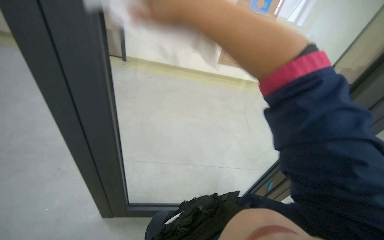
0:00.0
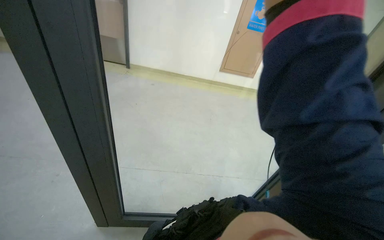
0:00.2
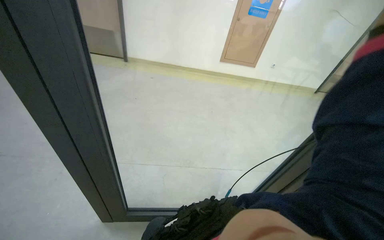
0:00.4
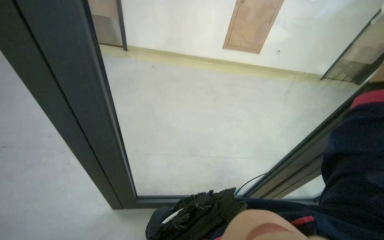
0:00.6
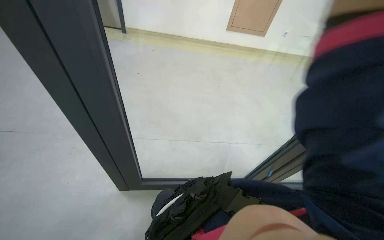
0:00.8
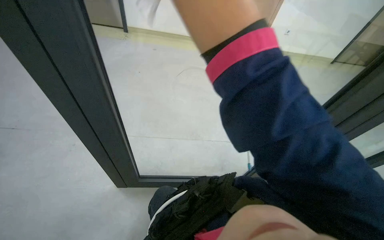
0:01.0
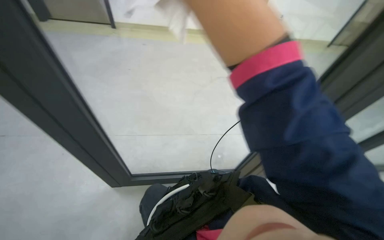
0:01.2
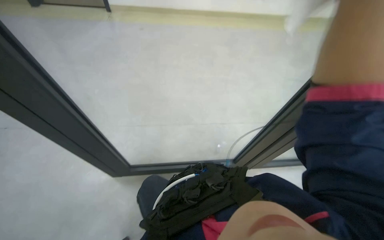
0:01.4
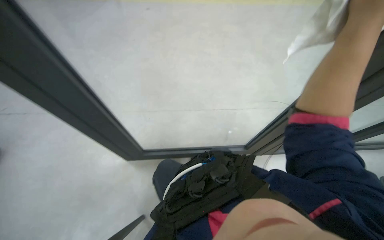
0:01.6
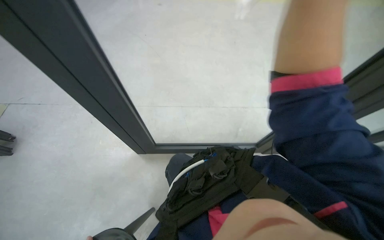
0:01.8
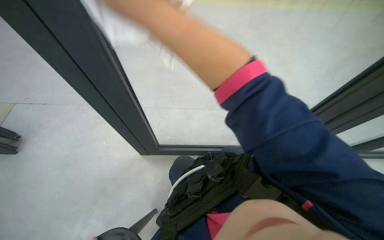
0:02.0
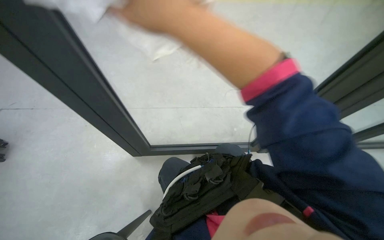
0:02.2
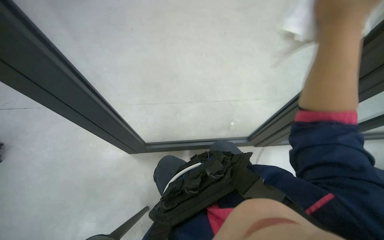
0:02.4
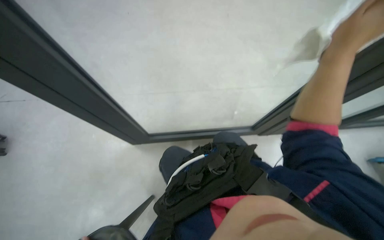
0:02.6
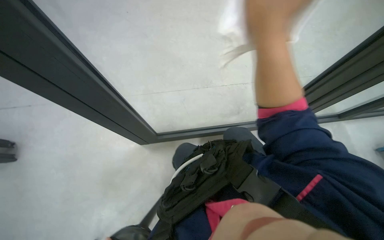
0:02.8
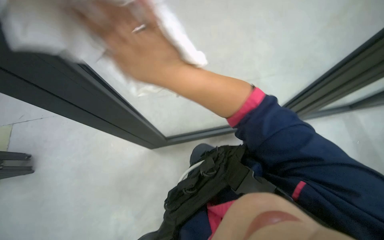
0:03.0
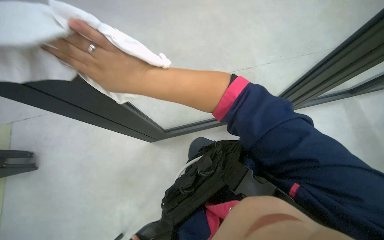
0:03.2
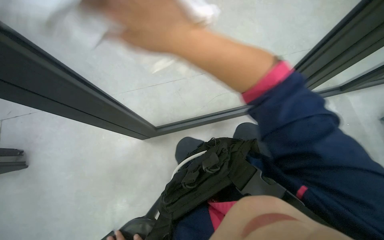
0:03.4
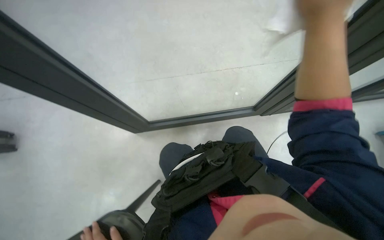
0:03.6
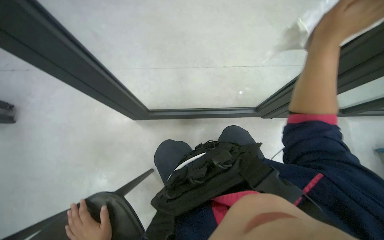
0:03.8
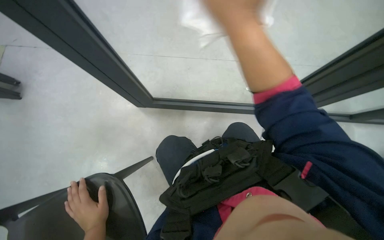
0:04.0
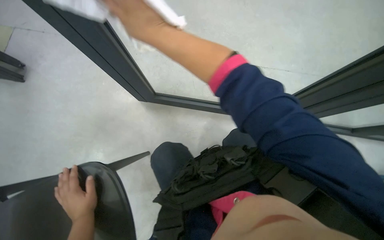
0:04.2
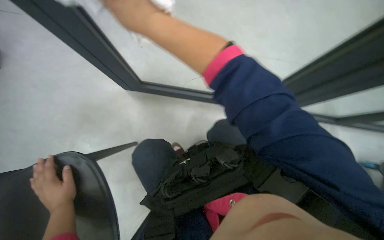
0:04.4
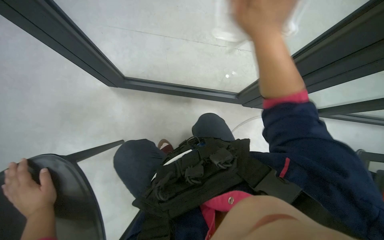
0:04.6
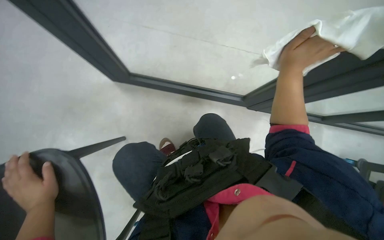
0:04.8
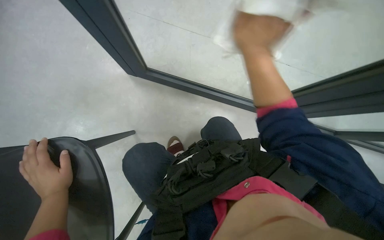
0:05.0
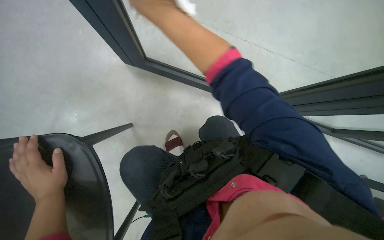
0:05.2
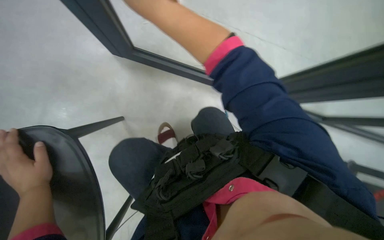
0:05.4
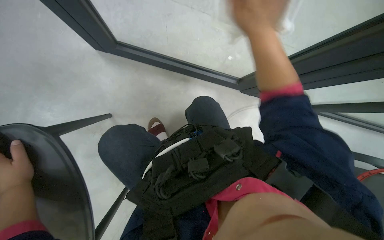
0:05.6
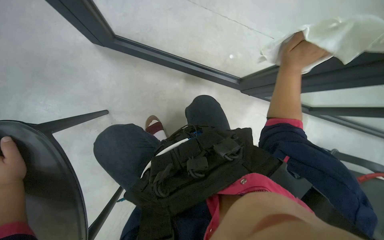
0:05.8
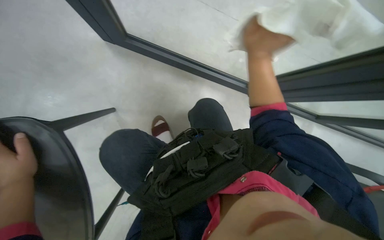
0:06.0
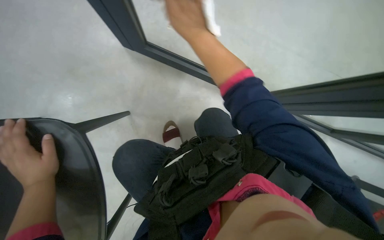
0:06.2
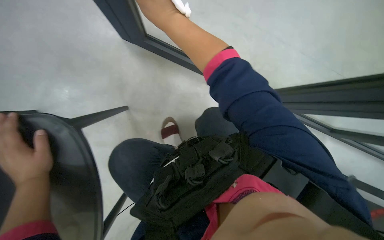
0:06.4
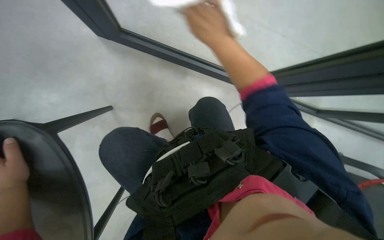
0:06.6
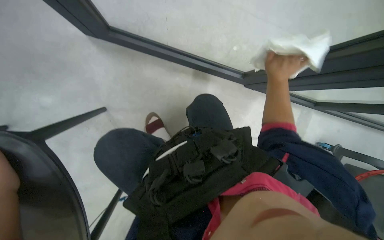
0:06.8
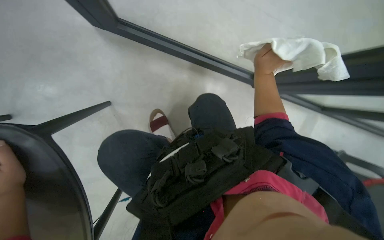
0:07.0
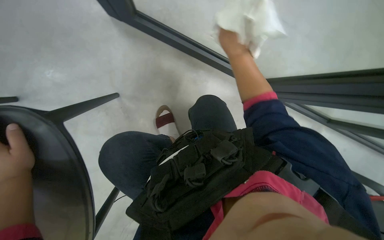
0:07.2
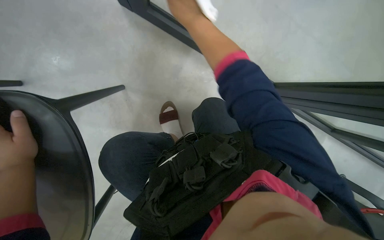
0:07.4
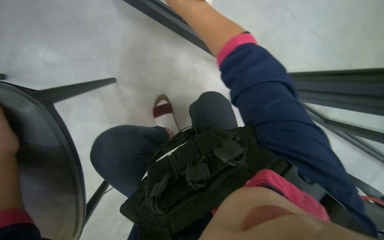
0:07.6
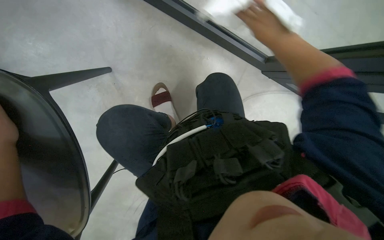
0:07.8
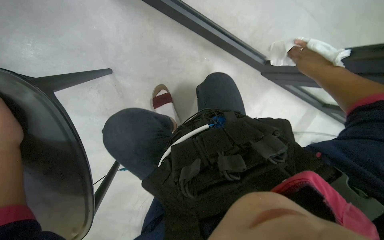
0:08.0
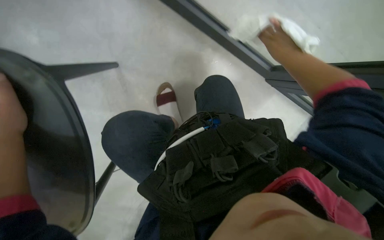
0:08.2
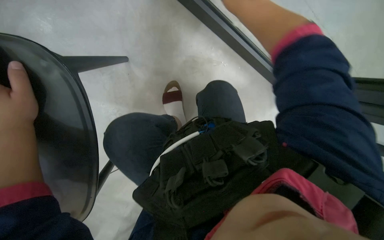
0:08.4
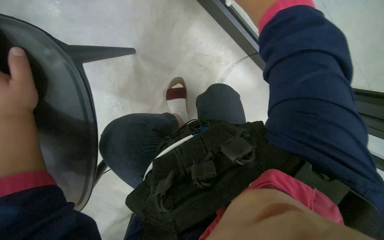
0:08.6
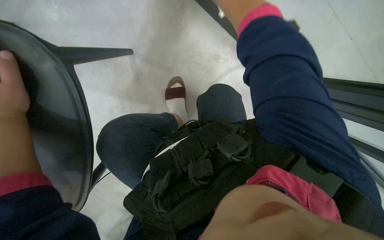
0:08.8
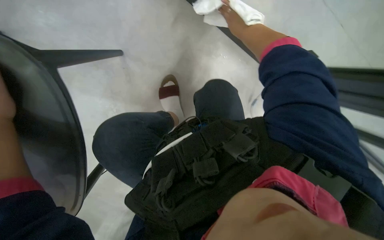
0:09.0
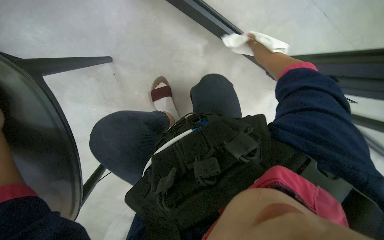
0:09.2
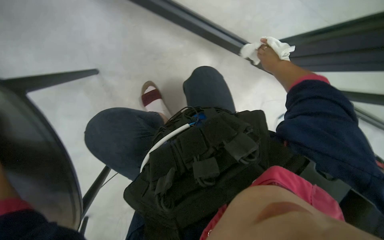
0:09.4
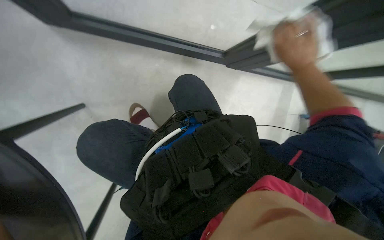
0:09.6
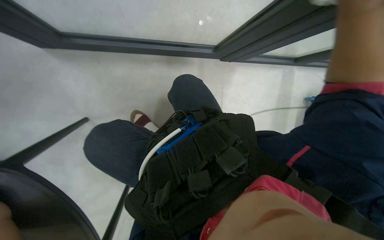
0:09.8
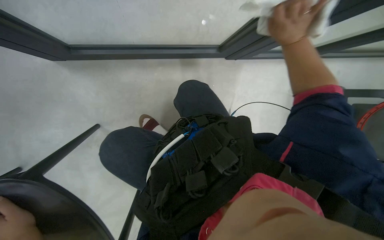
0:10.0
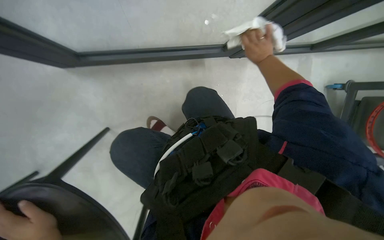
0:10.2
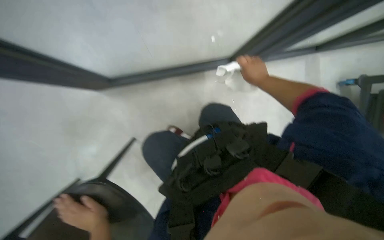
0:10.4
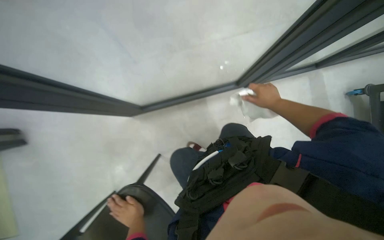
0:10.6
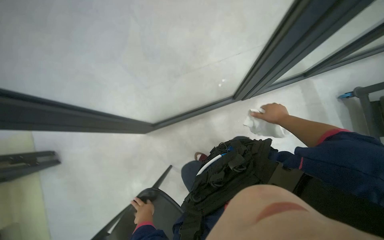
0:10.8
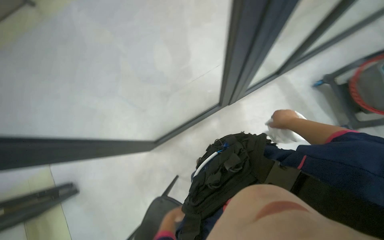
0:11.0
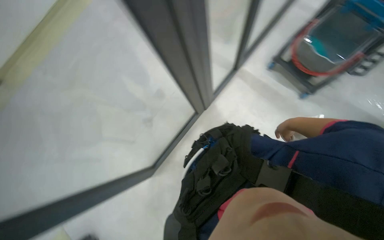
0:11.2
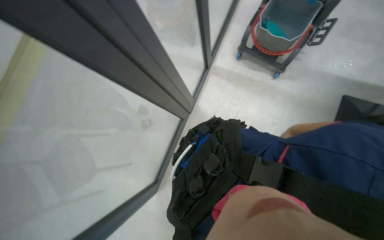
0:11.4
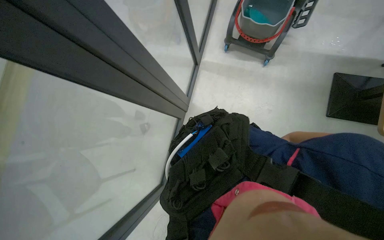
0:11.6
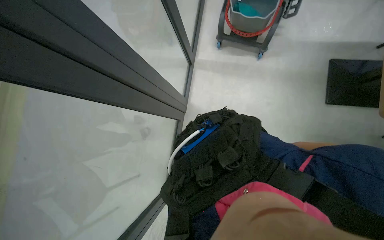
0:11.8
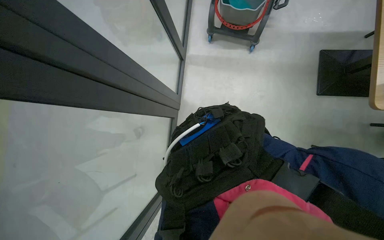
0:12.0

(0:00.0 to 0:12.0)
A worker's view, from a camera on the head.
Job: cleaning windows.
The whole recording: Cleaning glass partition. The worker wrings a cloth, then uses it and a spray bottle to clean the glass partition and nearby chairs.
0:00.0 - 0:01.6: The camera pitches downward, by approximately 15 degrees.
0:01.6 - 0:03.0: The view tilts some 10 degrees downward.
0:10.4 - 0:12.0: The camera is carried roughly 50 cm. The scene turns approximately 60 degrees counterclockwise in the picture.

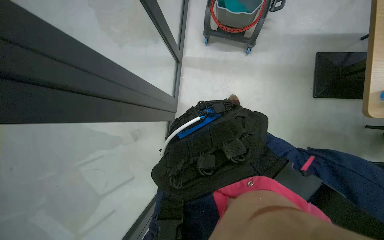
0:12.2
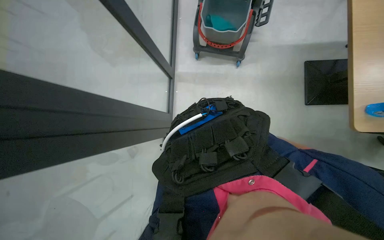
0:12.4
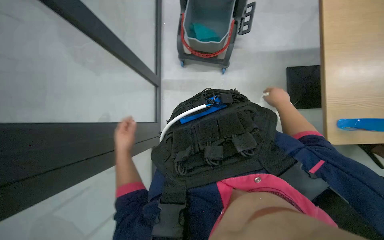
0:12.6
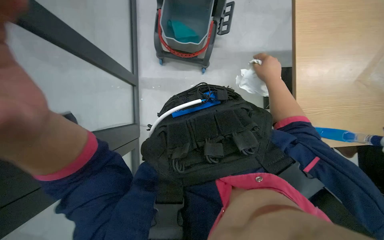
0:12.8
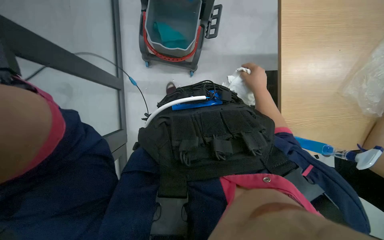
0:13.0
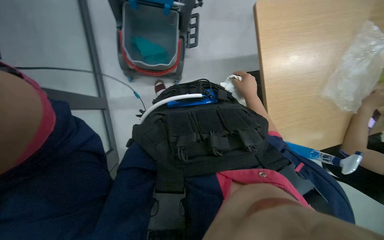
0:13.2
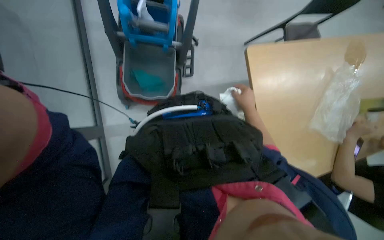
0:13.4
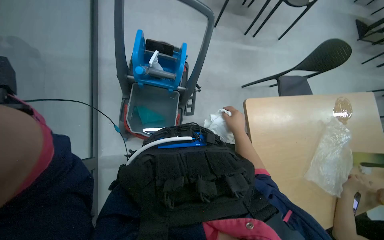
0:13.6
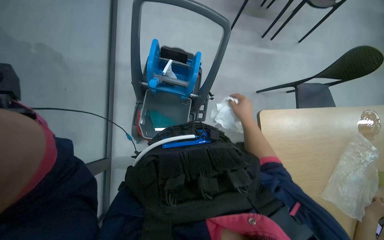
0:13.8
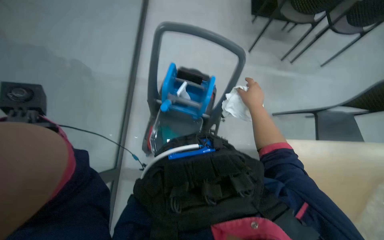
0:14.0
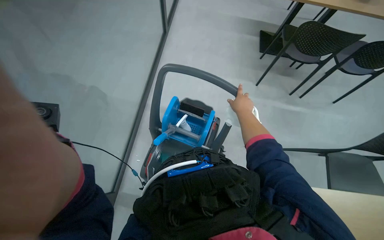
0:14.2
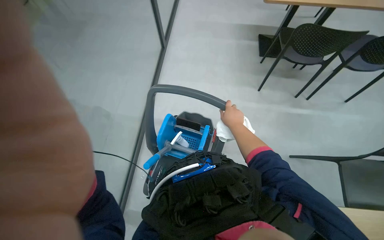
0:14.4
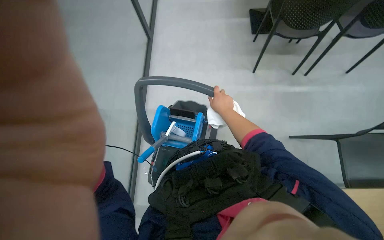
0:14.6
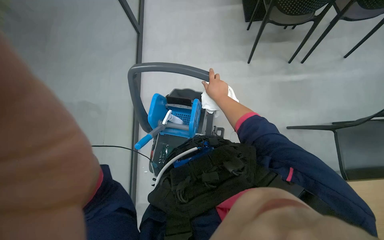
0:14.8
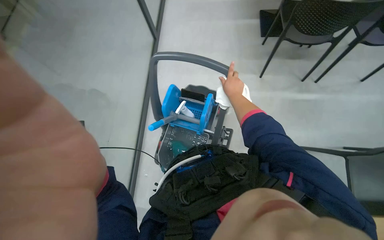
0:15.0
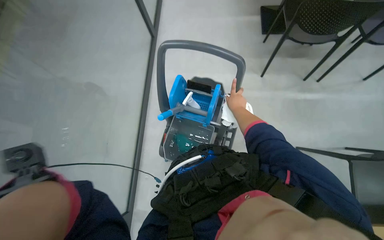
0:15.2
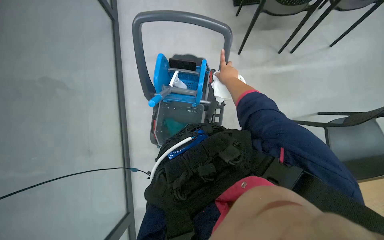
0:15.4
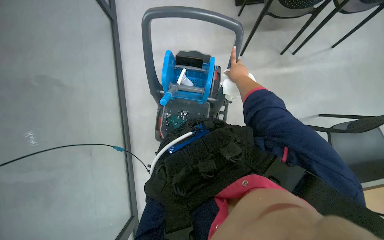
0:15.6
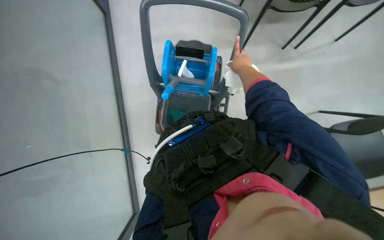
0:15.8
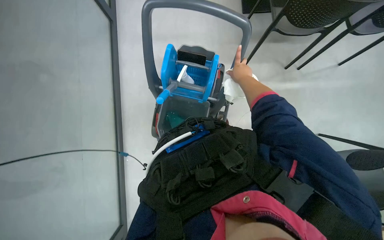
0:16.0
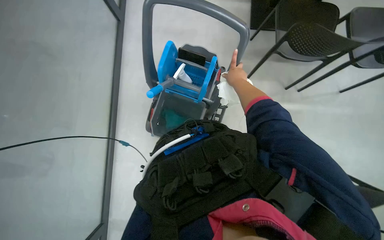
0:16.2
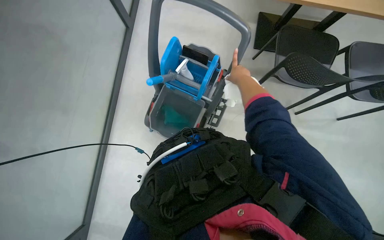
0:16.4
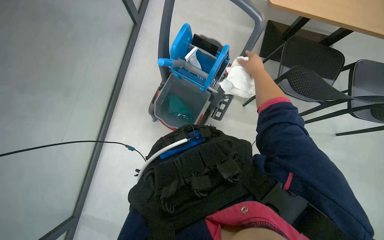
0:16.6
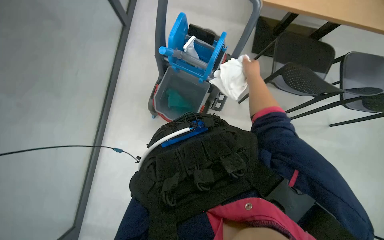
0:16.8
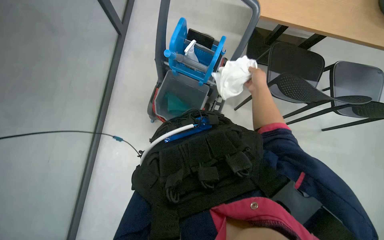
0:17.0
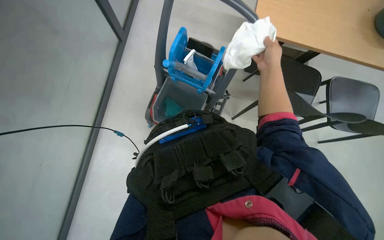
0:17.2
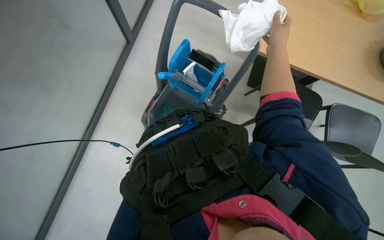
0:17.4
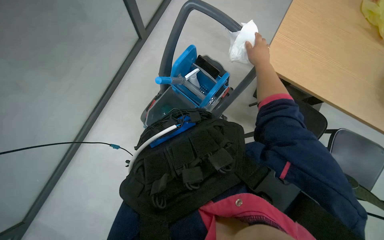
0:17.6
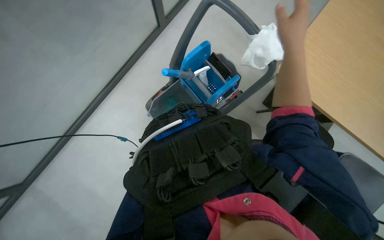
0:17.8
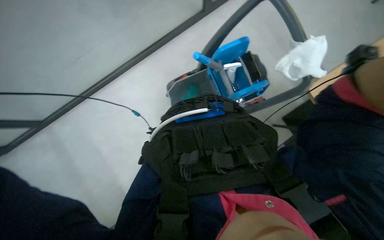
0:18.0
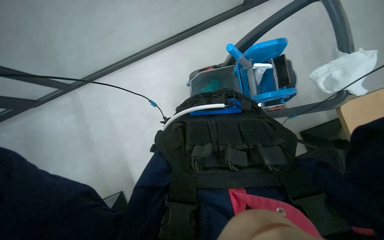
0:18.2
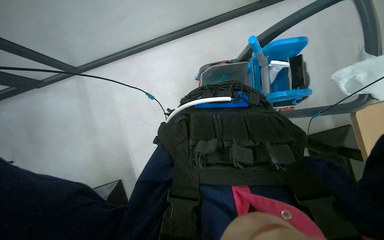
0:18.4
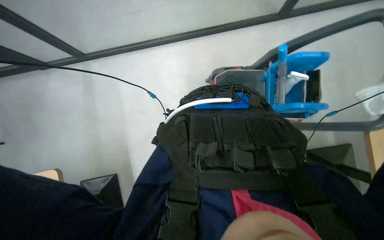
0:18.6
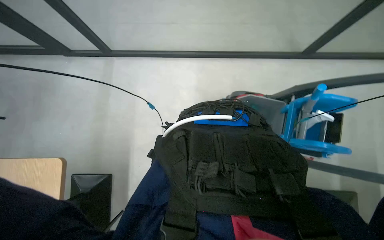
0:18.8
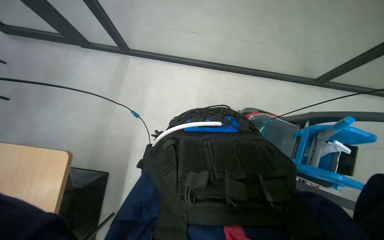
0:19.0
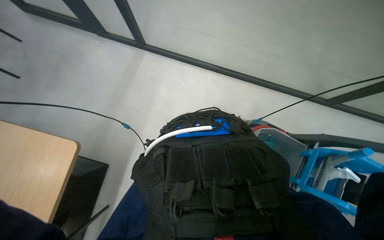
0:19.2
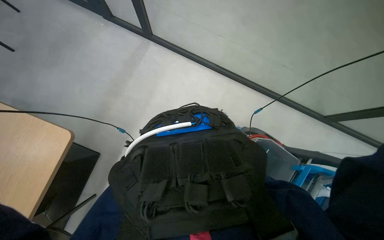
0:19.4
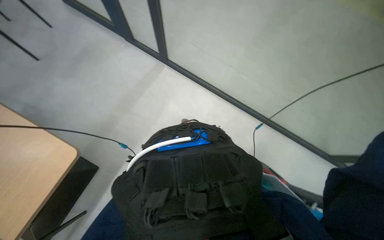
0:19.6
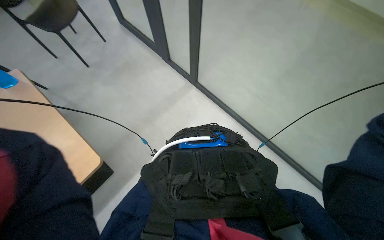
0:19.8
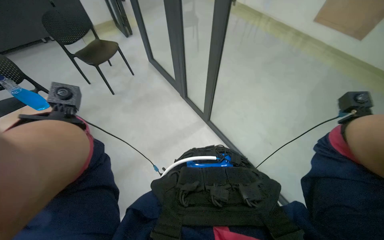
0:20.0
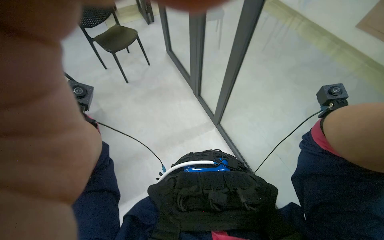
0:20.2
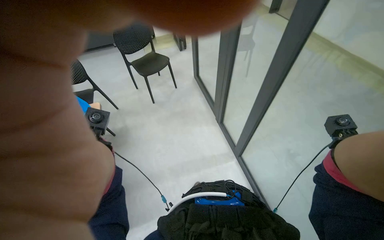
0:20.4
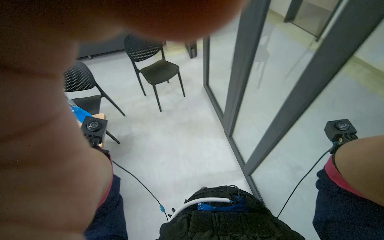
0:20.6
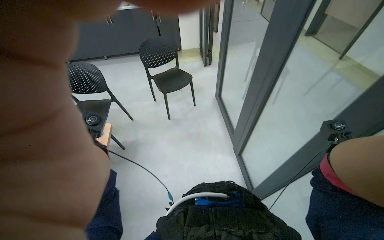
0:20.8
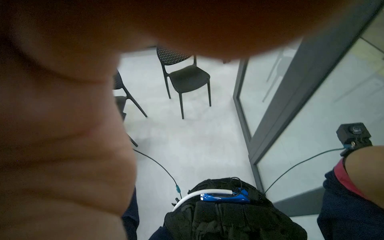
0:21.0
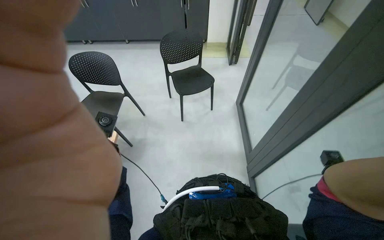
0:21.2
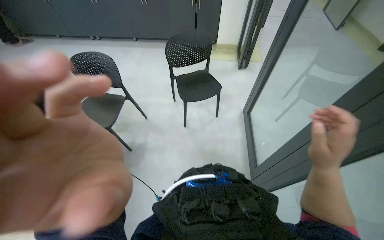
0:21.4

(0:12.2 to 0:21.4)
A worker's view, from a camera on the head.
Job: cleaning windows.
The whole recording: Cleaning glass partition. The worker wrings a cloth, then uses it and a spray bottle to clean the glass partition and nearby chairs.
0:12.2 - 0:13.8: The view pans to the right by about 15 degrees.
0:13.8 - 0:15.2: The head rotates some 20 degrees to the left. The view tips upward by about 15 degrees.
0:15.2 - 0:16.8: The view pans to the right by roughly 20 degrees. The camera pitches downward, by about 15 degrees.
0:16.8 - 0:18.4: The head rotates some 40 degrees to the left.
0:18.4 - 0:19.8: The head turns to the left by about 35 degrees. The wearer looks approximately 25 degrees further upward.
0:19.8 - 0:21.4: The head turns to the left by about 45 degrees. The camera pitches upward, by some 30 degrees.
